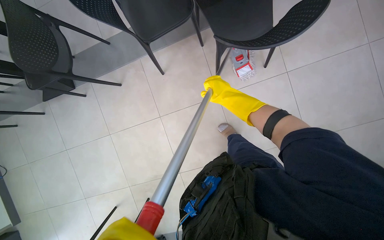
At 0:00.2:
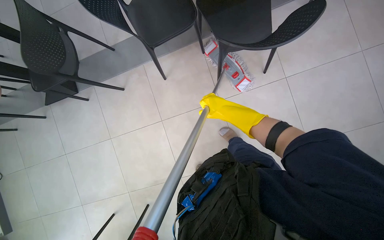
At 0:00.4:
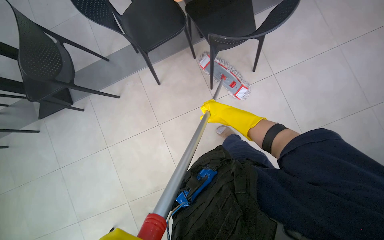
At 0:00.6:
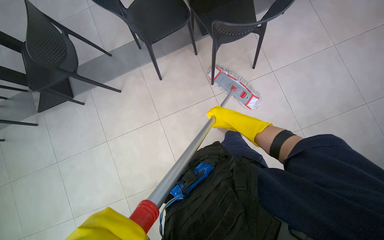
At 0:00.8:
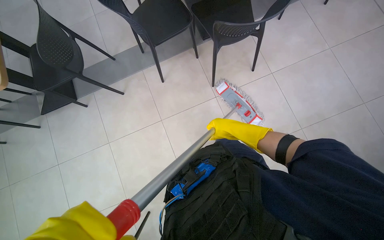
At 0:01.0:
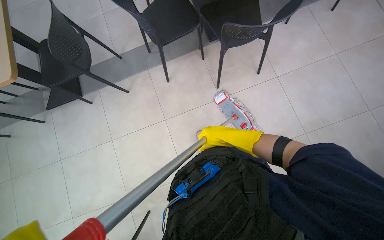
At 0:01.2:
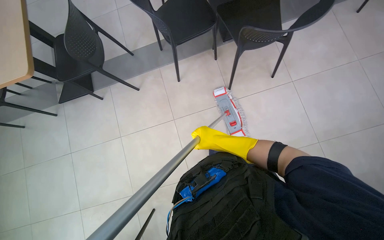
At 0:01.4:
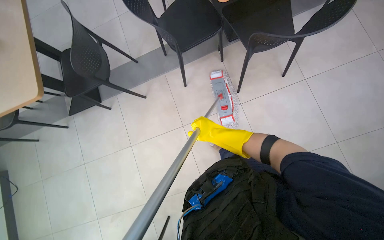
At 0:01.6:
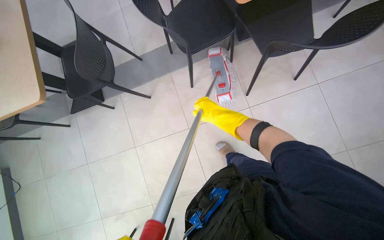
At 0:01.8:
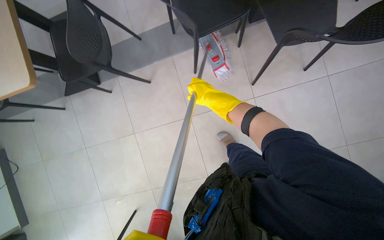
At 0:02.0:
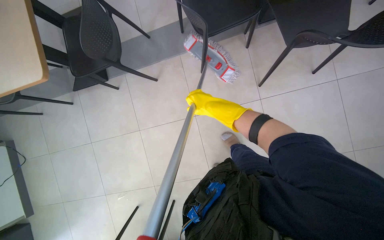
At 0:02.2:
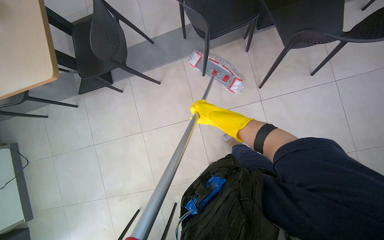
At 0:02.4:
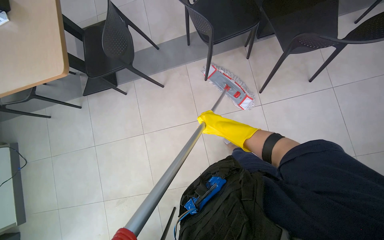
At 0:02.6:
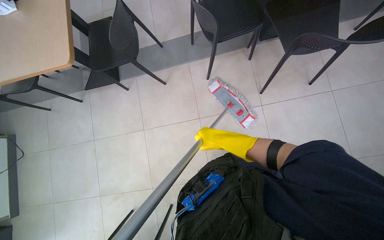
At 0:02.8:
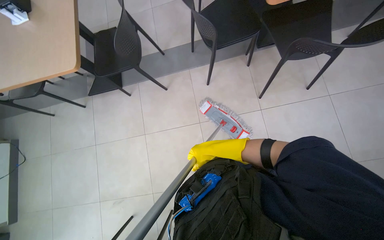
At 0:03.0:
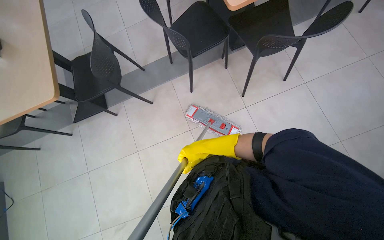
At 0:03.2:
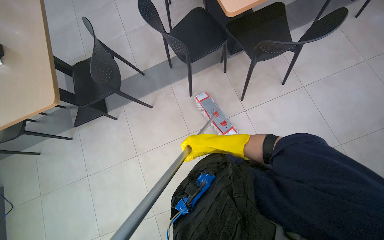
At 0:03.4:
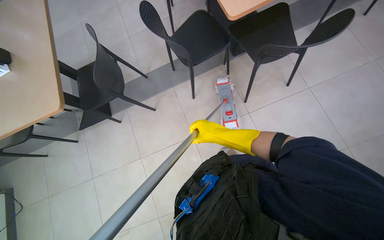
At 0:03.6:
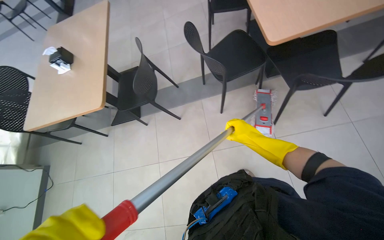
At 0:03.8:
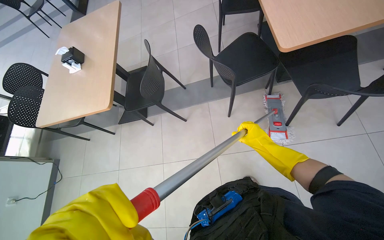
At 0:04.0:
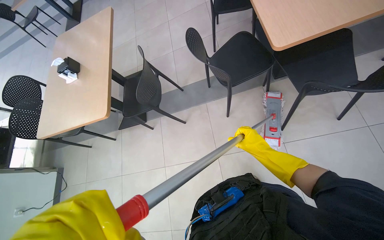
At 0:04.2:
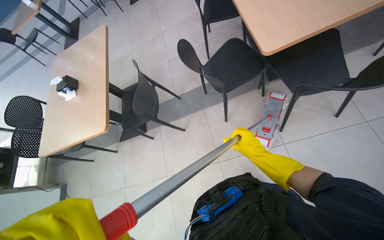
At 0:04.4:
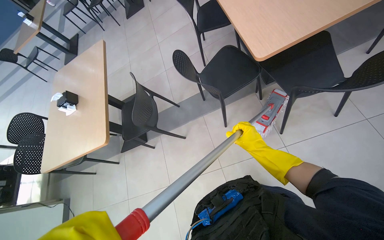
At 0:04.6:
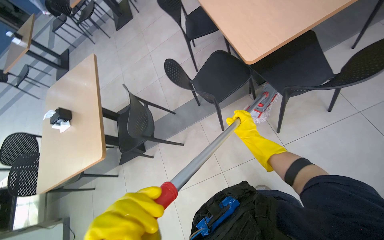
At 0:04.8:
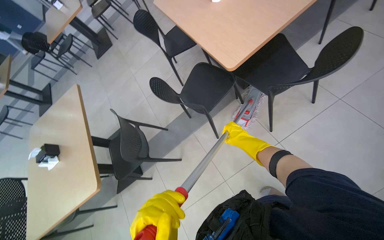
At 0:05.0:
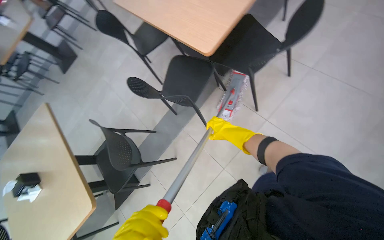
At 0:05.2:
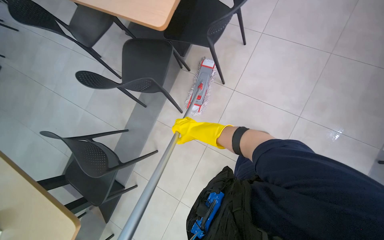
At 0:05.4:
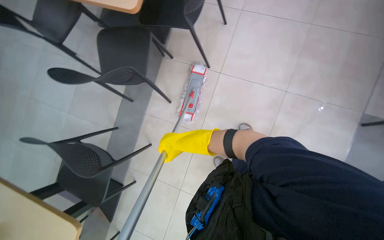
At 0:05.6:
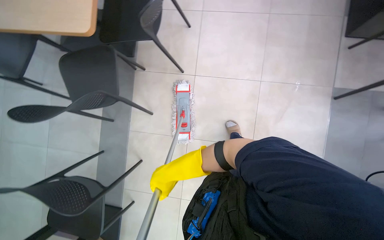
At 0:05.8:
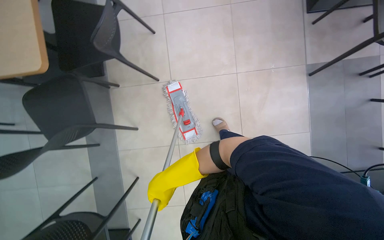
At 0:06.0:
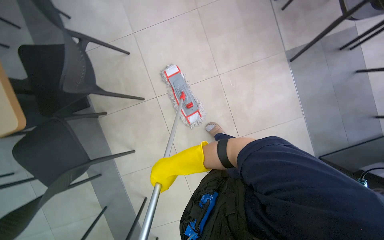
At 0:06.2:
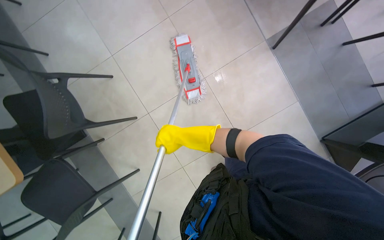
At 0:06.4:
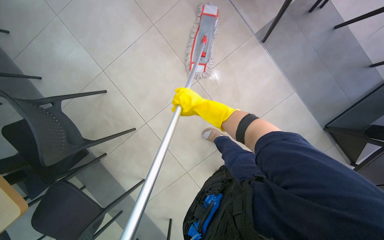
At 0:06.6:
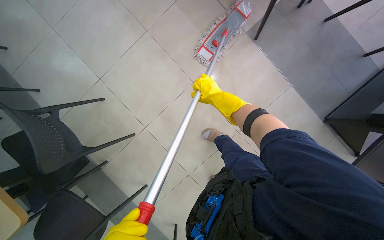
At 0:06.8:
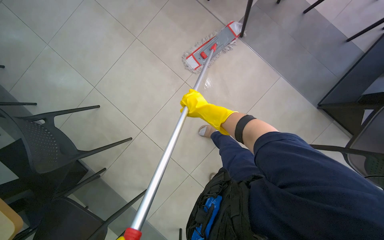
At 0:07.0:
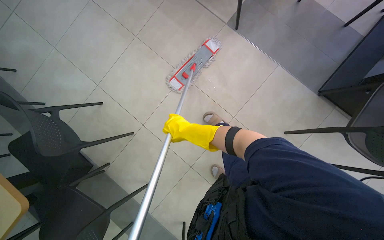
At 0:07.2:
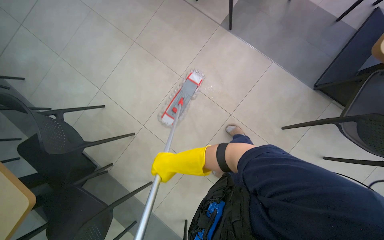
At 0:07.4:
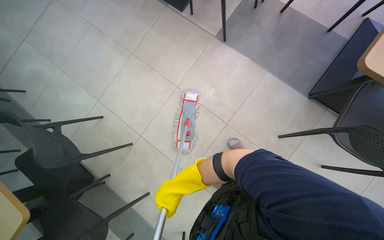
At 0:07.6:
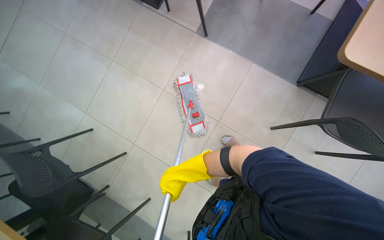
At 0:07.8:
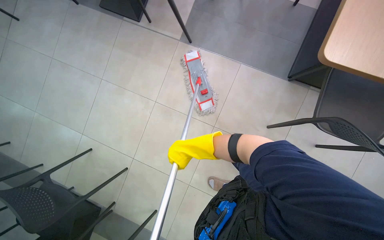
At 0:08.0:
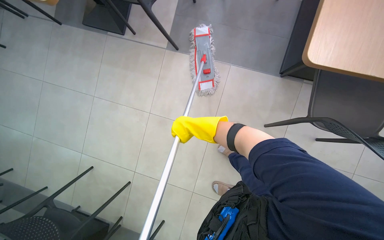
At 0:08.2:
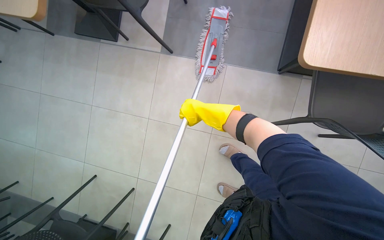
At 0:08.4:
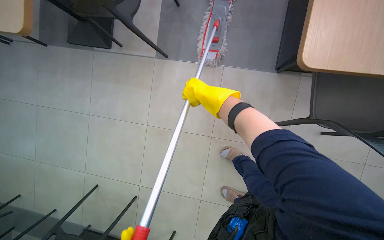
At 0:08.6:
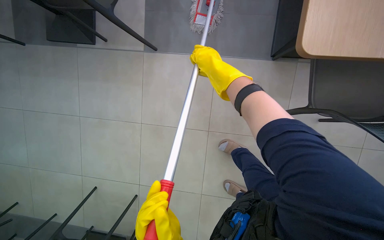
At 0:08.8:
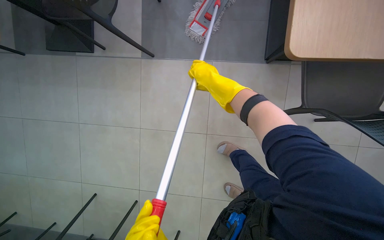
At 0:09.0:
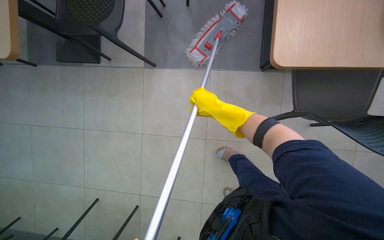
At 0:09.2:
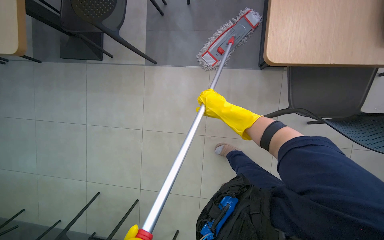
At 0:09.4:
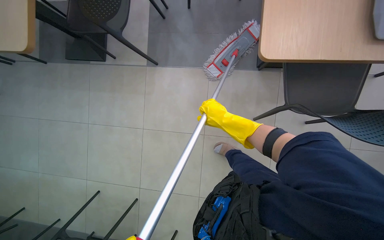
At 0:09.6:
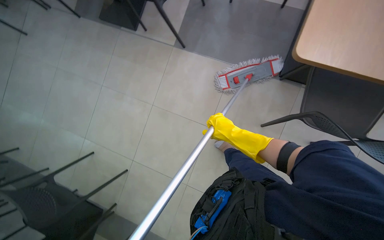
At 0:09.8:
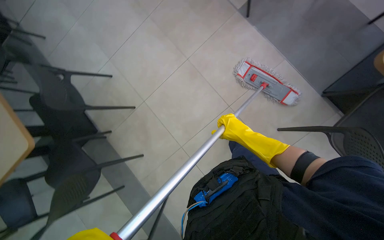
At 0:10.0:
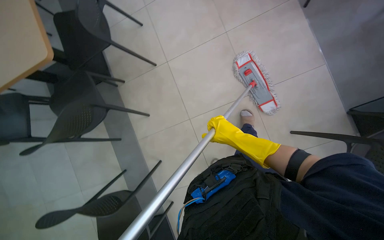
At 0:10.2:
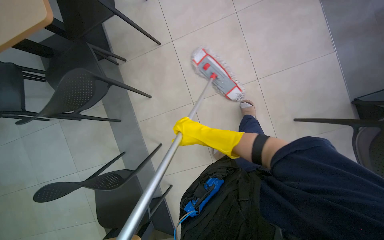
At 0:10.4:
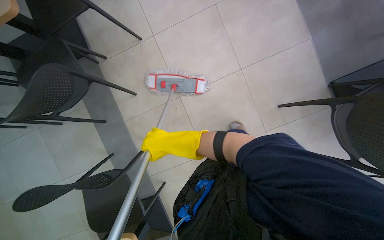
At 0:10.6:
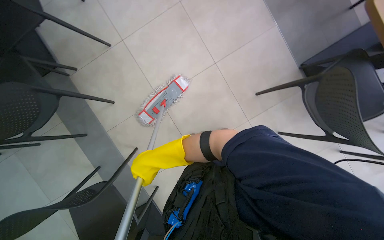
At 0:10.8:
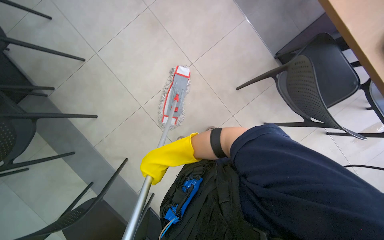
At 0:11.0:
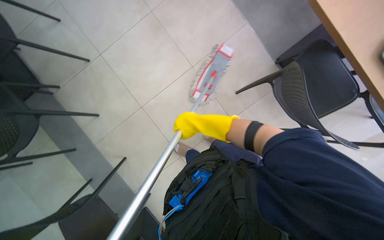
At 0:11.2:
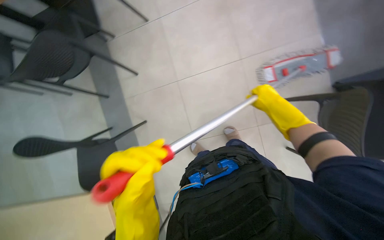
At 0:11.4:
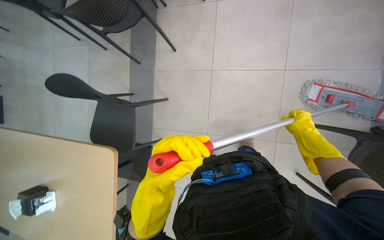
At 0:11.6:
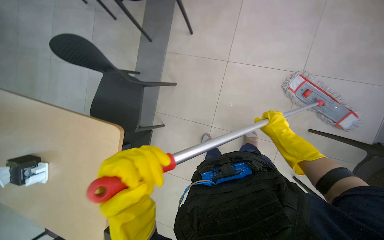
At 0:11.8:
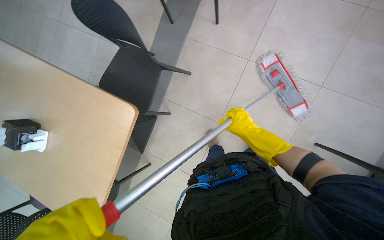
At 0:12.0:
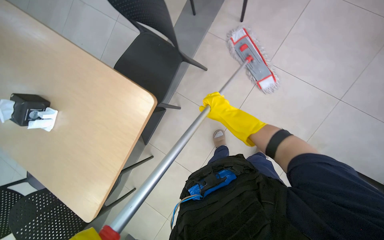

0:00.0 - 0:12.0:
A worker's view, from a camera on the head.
Job: mopping floor.
The whole recording: Mopping cafeteria floor. The worker mops the cafeteria floor with a flat mop.
0:01.6 - 0:03.0: The right hand heads down the picture, covering about 20 cm.
0:03.0 - 0:04.4: The right hand travels to the right by approximately 10 cm.
0:04.4 - 0:06.0: The head rotates approximately 90 degrees to the right.
0:06.0 - 0:07.6: The head travels about 40 cm. Everything in view rotates roughly 35 degrees counterclockwise.
0:07.6 - 0:09.0: The scene rotates counterclockwise by roughly 25 degrees. The right hand heads up the picture and to the right, covering about 50 cm.

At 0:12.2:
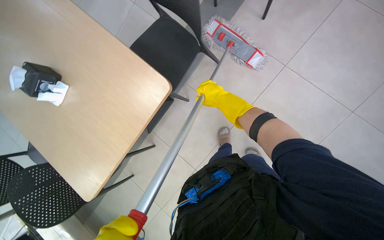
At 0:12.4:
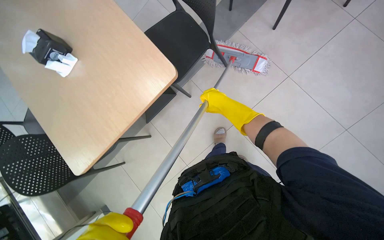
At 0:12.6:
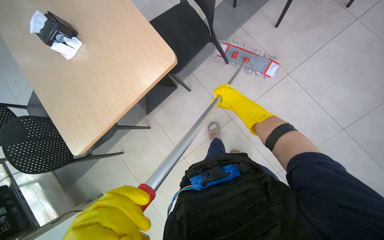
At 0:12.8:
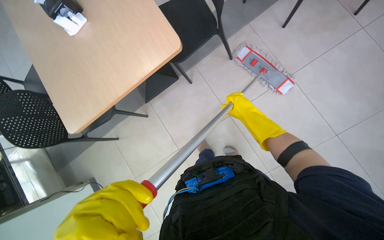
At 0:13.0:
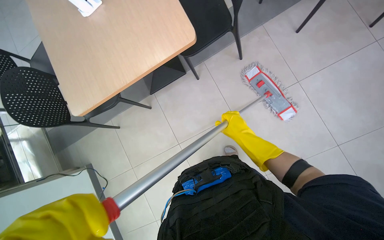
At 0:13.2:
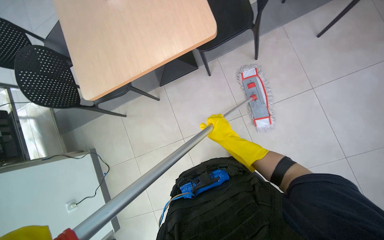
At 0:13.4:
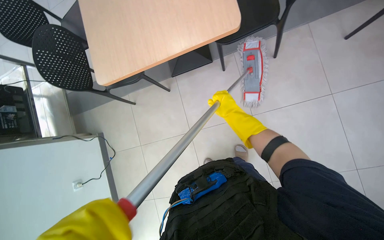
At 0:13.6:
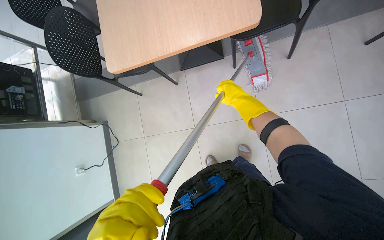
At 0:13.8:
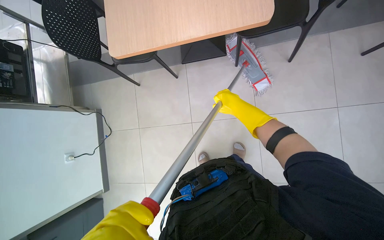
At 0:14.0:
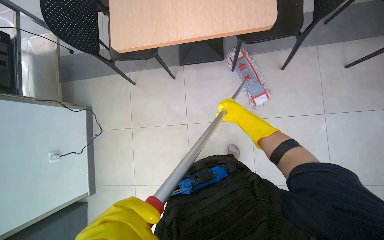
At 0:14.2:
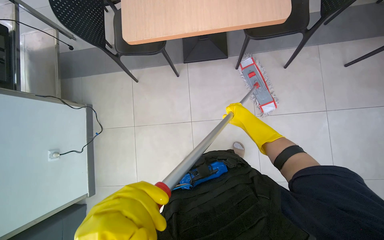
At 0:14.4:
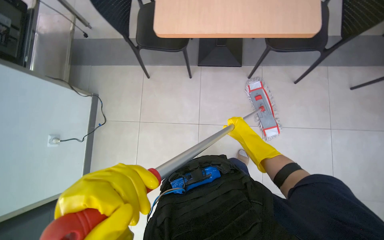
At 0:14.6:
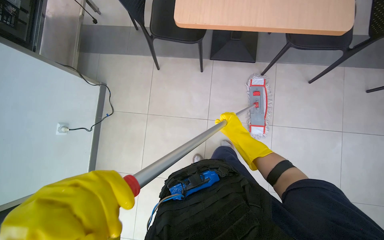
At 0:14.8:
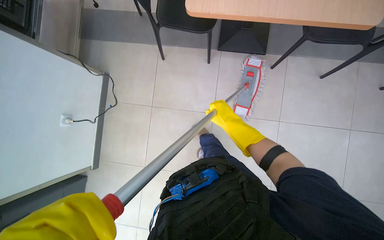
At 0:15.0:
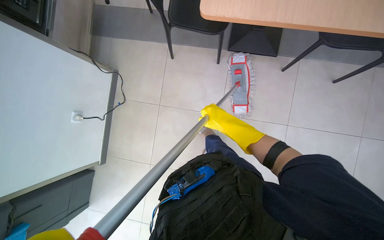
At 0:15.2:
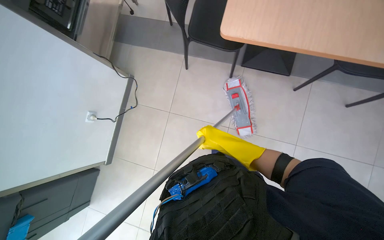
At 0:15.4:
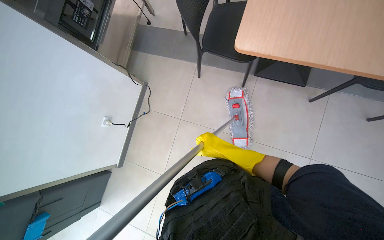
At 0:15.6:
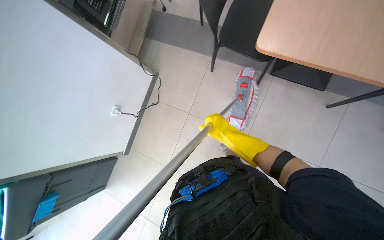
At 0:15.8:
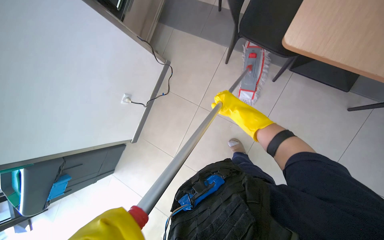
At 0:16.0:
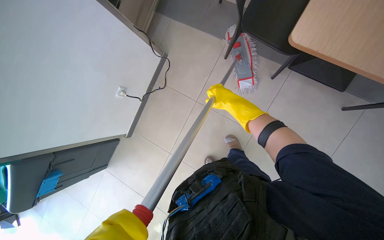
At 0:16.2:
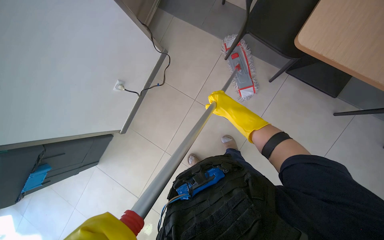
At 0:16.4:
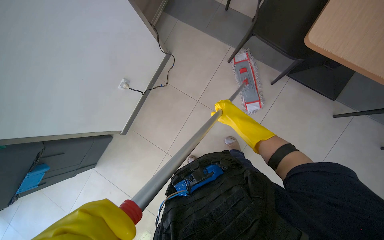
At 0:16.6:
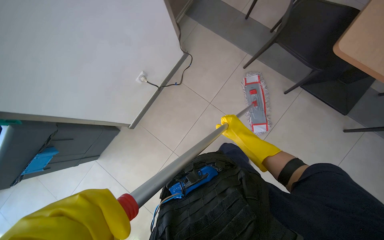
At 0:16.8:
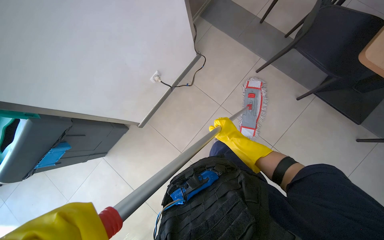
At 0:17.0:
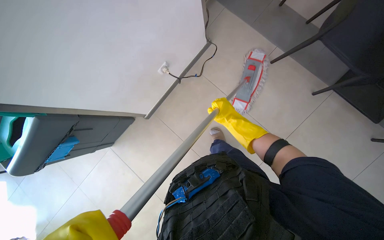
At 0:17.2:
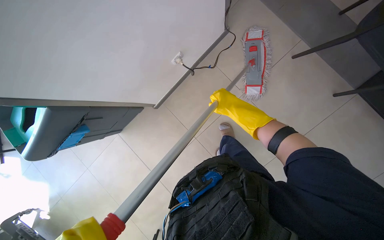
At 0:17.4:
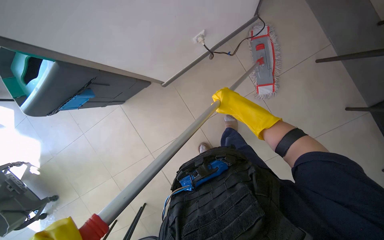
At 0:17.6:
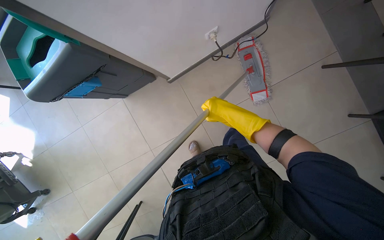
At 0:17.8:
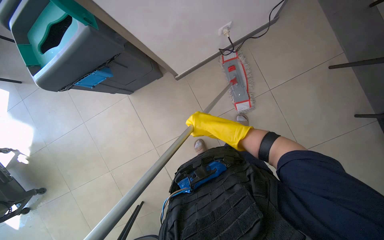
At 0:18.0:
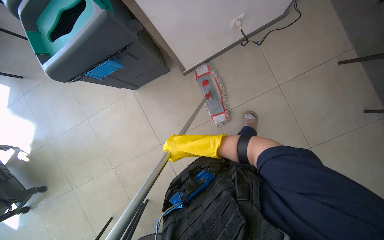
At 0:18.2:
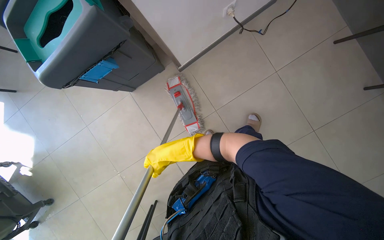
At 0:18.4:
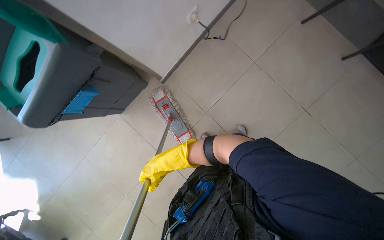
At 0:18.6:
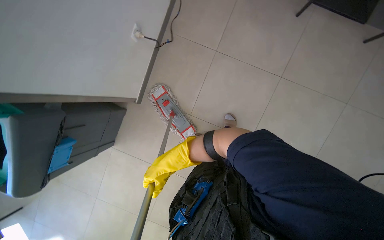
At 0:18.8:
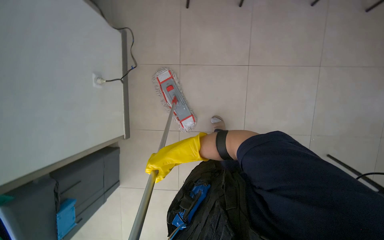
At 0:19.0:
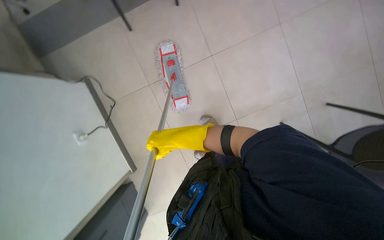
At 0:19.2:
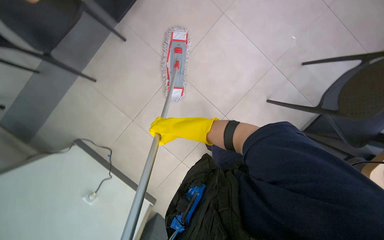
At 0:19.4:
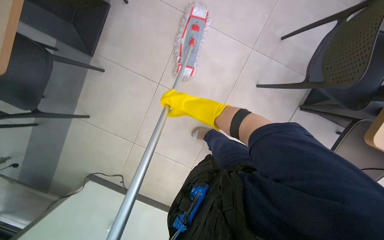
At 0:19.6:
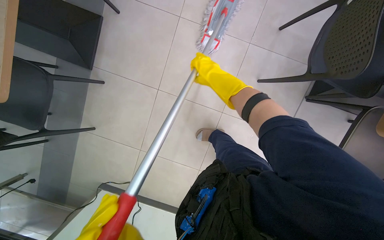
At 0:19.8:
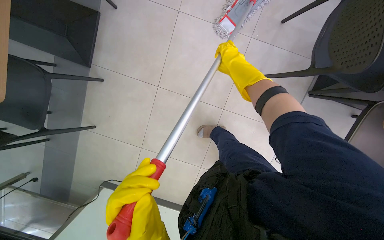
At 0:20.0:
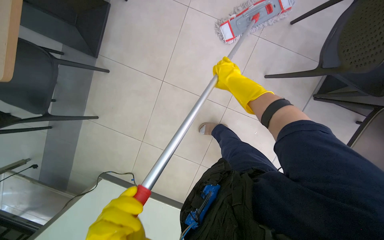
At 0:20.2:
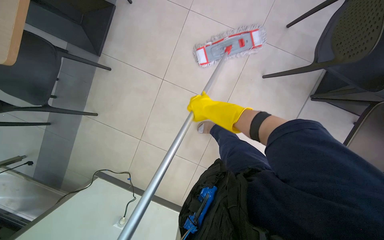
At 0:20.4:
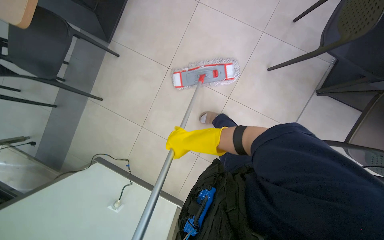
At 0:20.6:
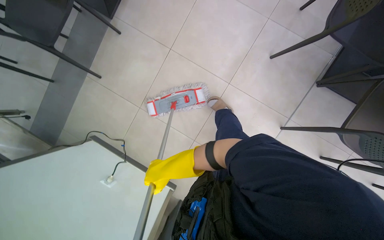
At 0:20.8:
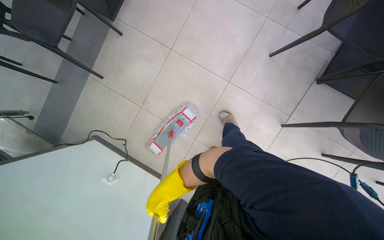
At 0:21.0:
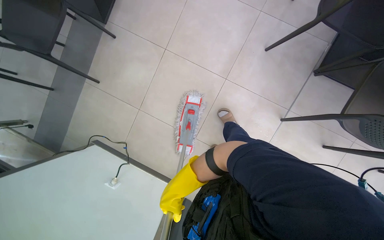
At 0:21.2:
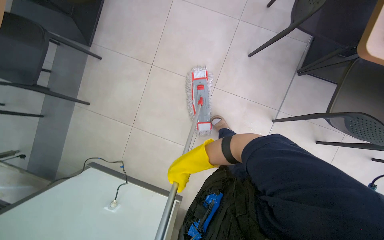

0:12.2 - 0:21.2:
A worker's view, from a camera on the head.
Job: mopping floor.
The whole recording: Mopping cafeteria floor. The worker mops the cafeteria floor with a flat mop.
0:13.8 - 0:15.2: The right hand goes roughly 15 cm to the left.
0:15.2 - 0:16.6: The right hand travels up the picture and back again, about 15 cm each way.
0:16.6 - 0:18.2: The head travels roughly 50 cm.
0:18.2 - 0:19.8: The camera travels roughly 50 cm. The scene rotates counterclockwise by approximately 90 degrees.
0:19.8 - 0:21.2: The right hand is displaced down the picture by roughly 40 cm.
